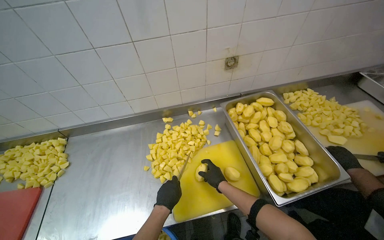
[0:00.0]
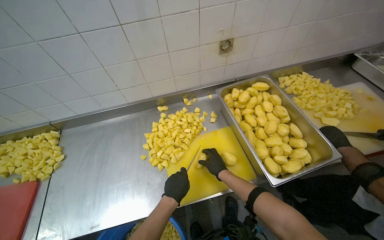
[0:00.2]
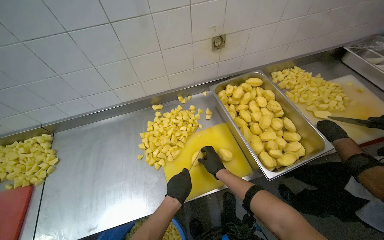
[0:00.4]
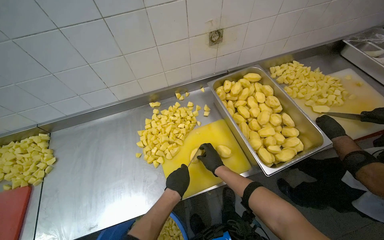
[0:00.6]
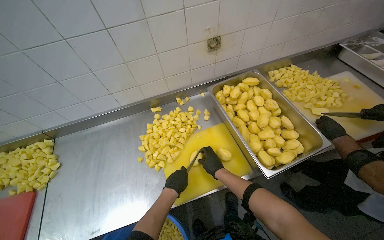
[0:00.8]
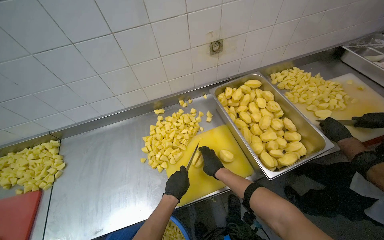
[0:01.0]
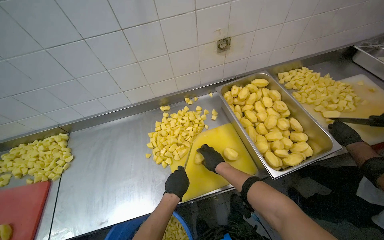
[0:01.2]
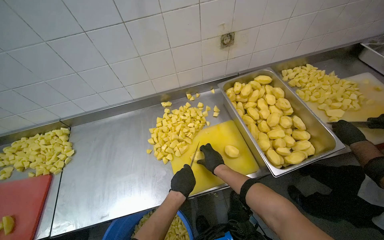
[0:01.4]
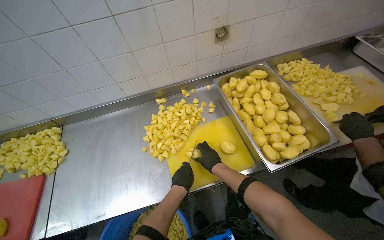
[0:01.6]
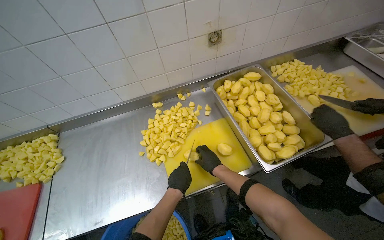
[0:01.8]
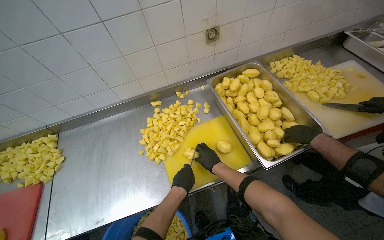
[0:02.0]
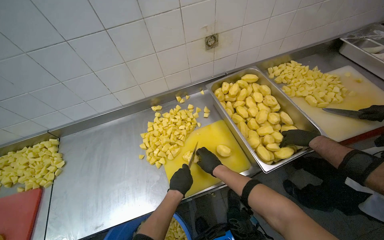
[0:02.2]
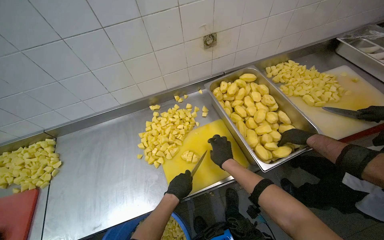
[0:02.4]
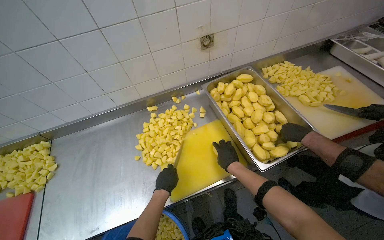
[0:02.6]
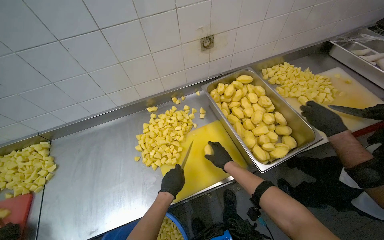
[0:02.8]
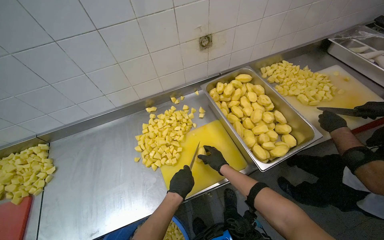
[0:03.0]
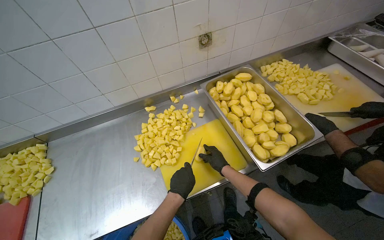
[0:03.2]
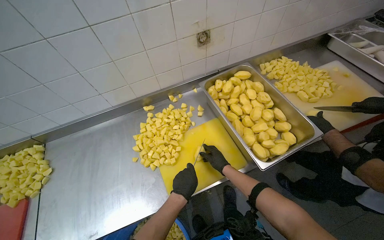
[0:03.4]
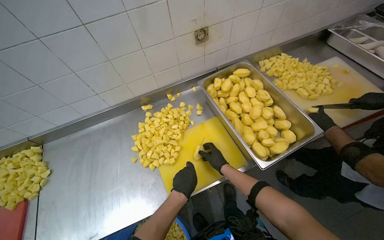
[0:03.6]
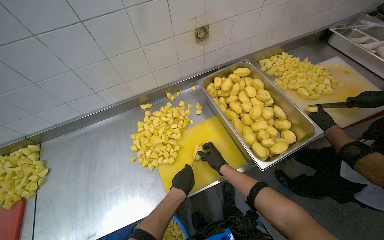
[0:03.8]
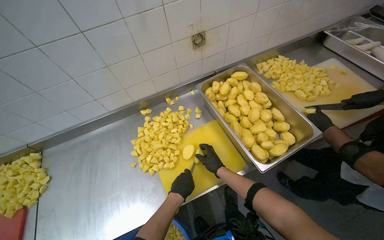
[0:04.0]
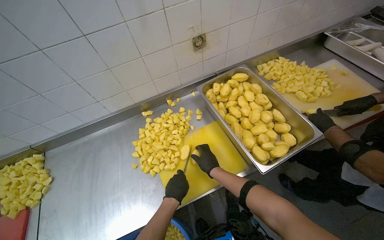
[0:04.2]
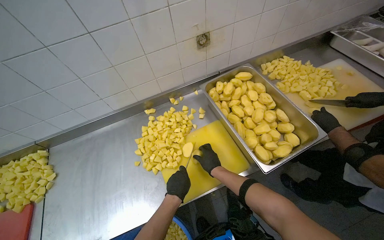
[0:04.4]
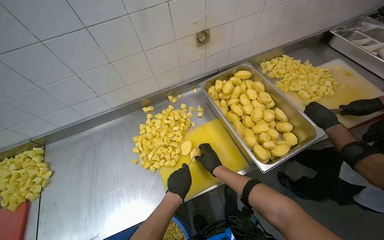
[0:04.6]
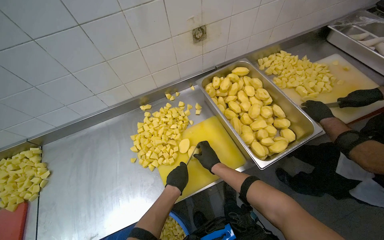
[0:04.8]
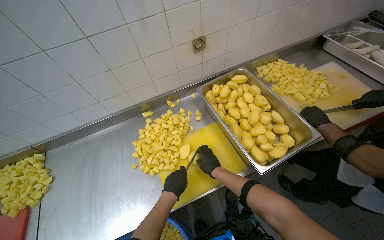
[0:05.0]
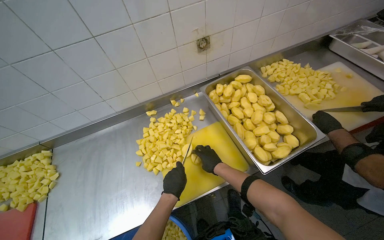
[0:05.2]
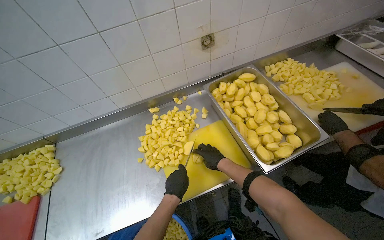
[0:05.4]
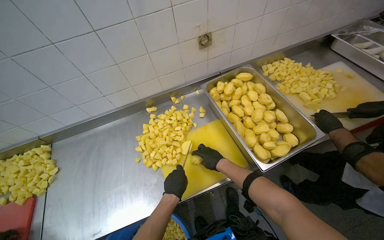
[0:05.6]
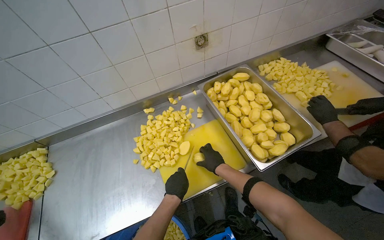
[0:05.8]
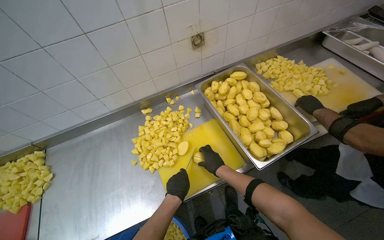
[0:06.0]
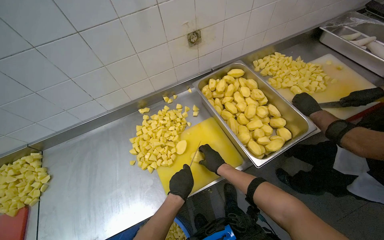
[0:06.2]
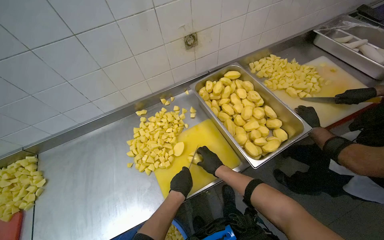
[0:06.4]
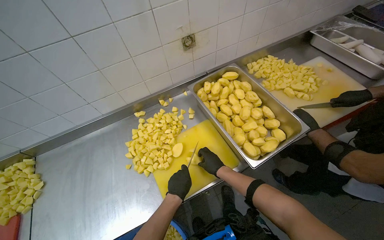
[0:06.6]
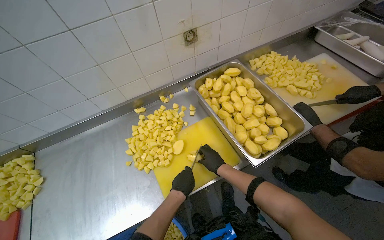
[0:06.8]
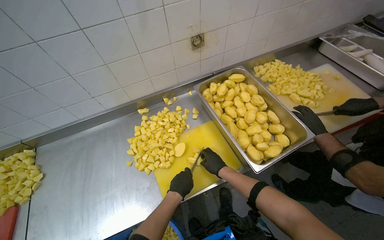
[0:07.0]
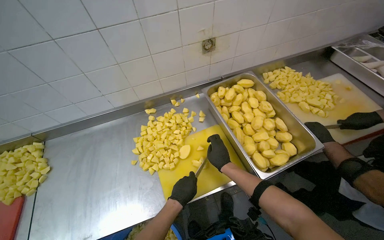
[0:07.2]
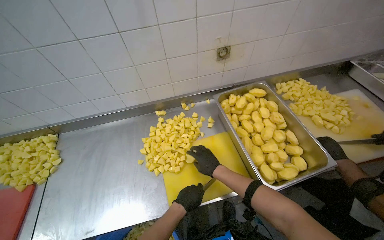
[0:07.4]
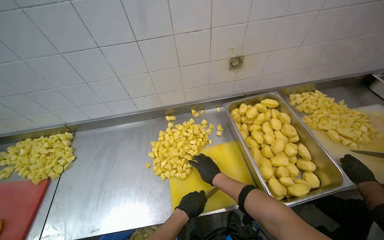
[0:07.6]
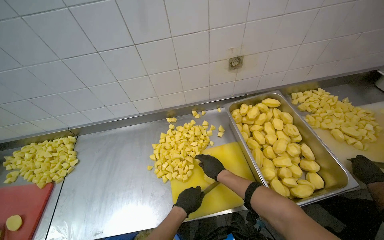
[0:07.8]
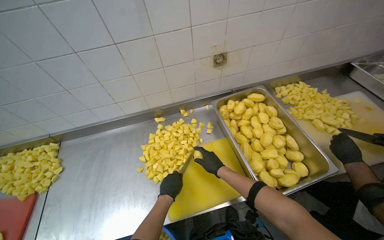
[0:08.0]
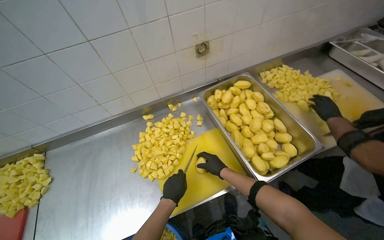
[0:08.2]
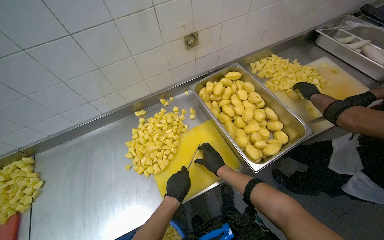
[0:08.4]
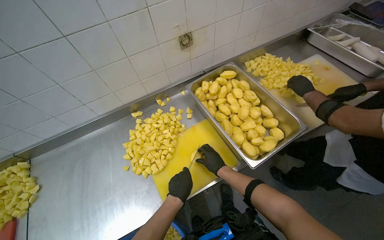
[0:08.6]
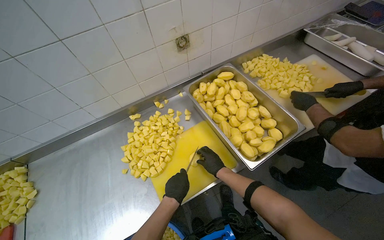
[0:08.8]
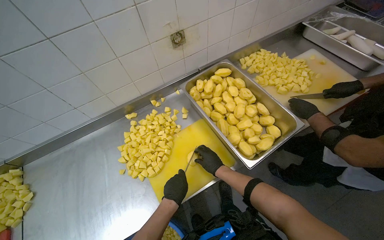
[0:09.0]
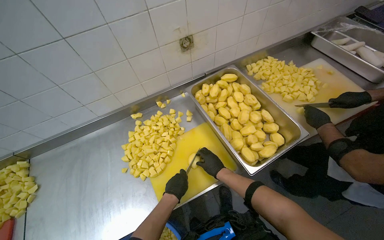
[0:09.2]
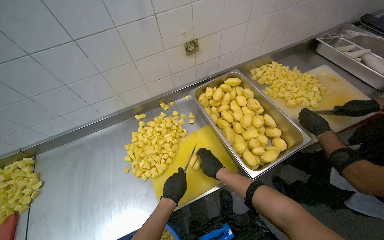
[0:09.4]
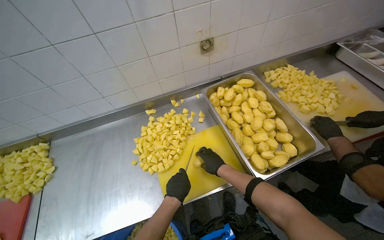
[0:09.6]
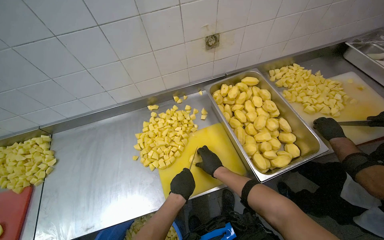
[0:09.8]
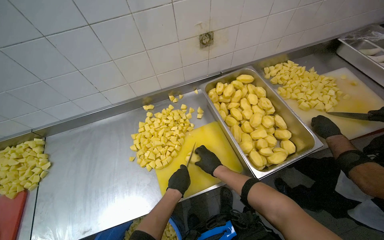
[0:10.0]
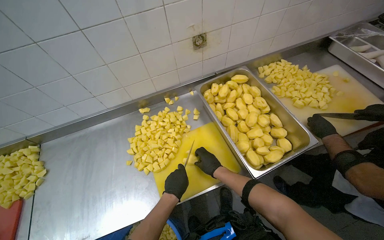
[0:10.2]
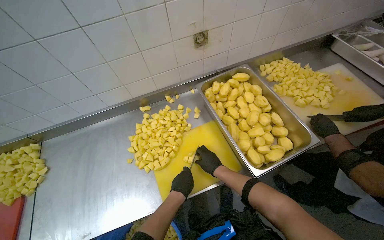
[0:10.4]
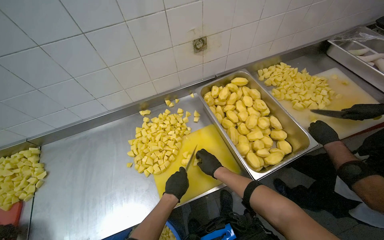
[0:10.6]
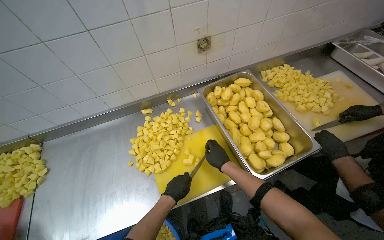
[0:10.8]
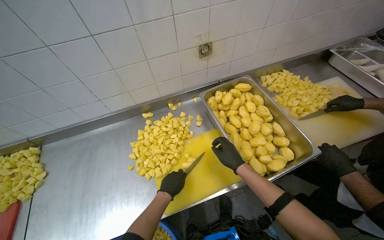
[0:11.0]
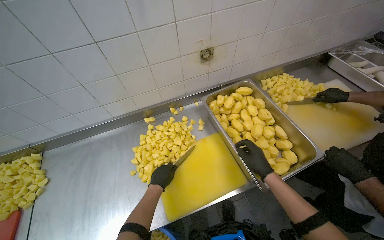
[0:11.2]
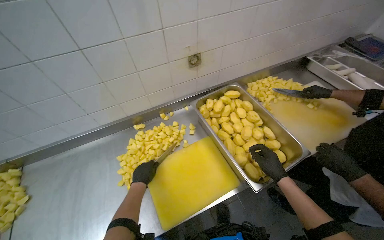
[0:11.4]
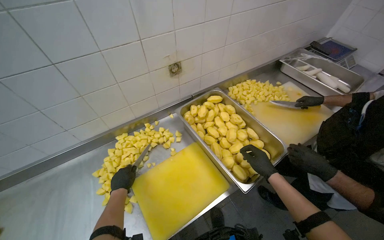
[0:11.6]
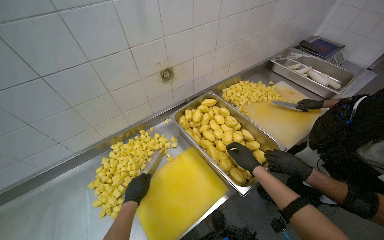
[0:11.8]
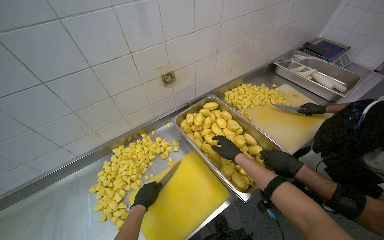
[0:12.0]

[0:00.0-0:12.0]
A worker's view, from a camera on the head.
Job: preparing food.
The whole recording: Cutting peeled potatoes into cubes. The worker continues cutting peeled potatoes into cubes on a yellow cutting board.
0:03.0 to 0:06.0: The hands are busy where they are.
0:06.0 to 0:07.6: The hands stay close to where they were, moving slightly.
0:09.0 to 0:10.4: The hands make small movements and keep their place.
0:10.4 to 0:12.0: The right hand shifts about 20 cm to the right and up the picture. Meanwhile the left hand goes about 10 cm to the left.

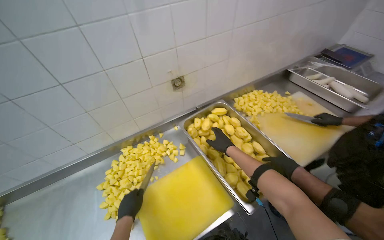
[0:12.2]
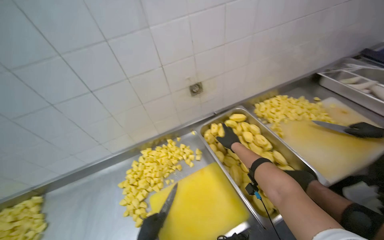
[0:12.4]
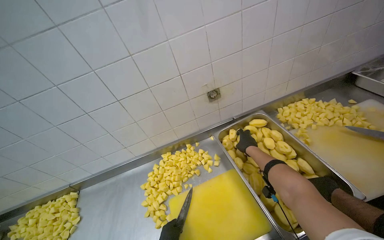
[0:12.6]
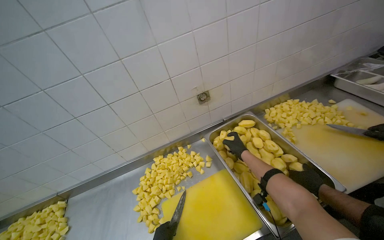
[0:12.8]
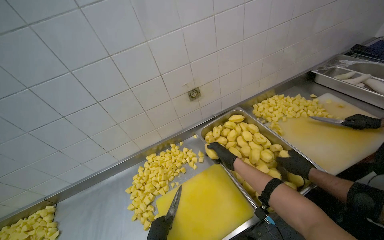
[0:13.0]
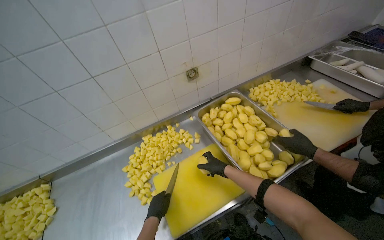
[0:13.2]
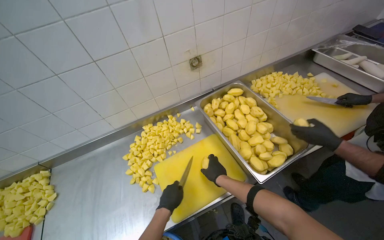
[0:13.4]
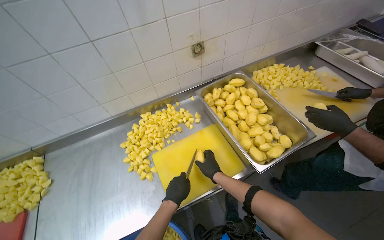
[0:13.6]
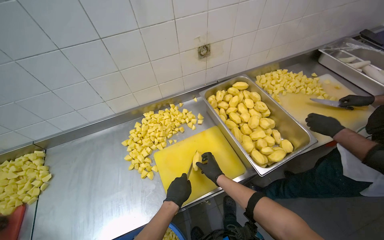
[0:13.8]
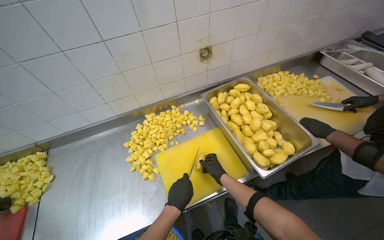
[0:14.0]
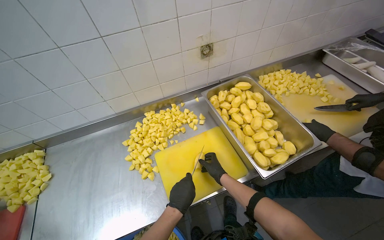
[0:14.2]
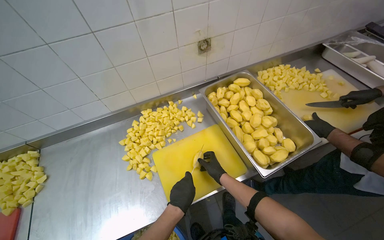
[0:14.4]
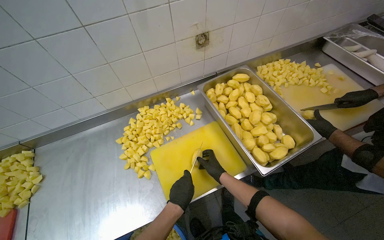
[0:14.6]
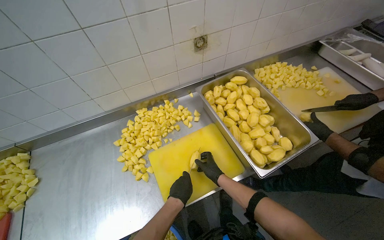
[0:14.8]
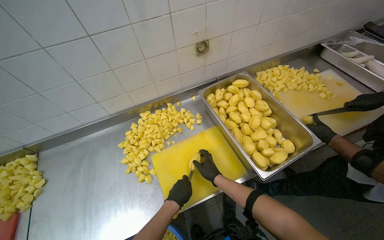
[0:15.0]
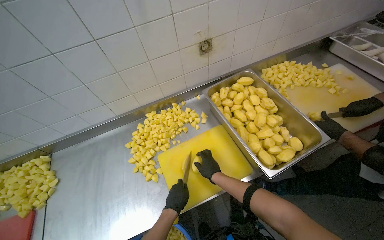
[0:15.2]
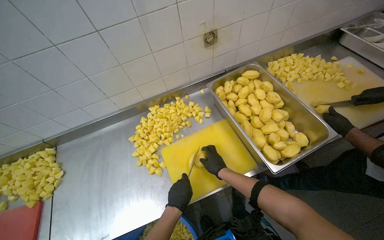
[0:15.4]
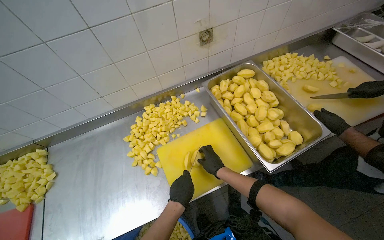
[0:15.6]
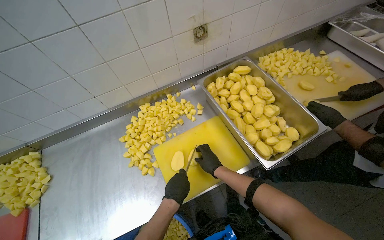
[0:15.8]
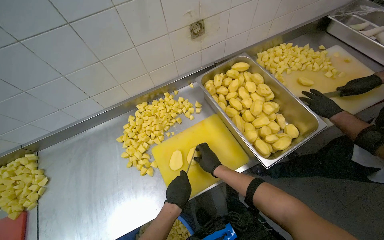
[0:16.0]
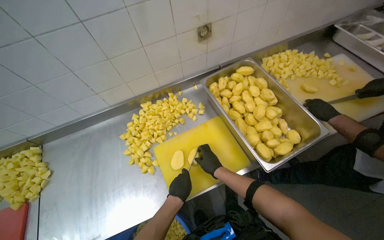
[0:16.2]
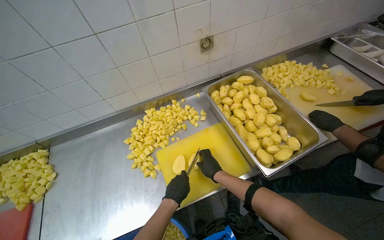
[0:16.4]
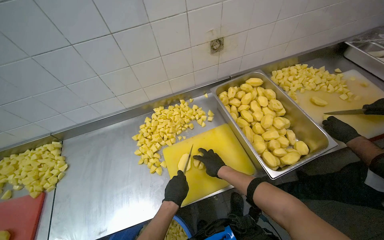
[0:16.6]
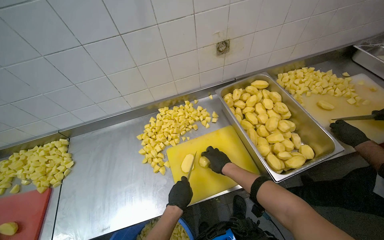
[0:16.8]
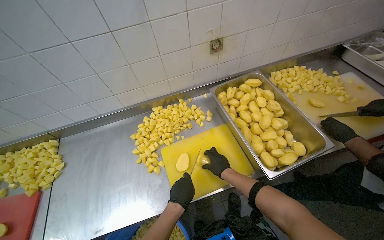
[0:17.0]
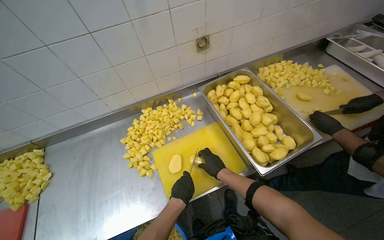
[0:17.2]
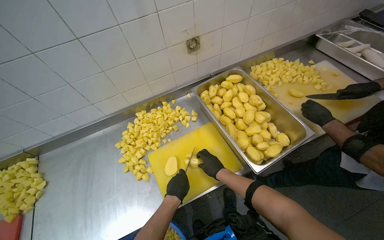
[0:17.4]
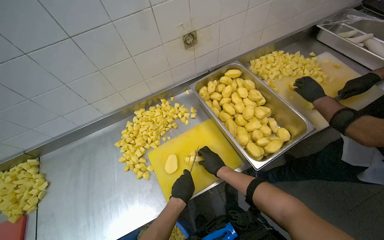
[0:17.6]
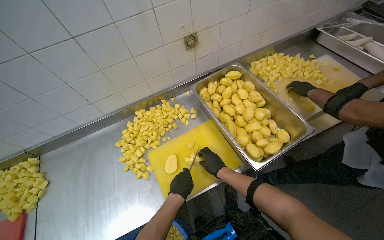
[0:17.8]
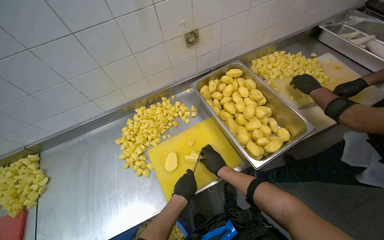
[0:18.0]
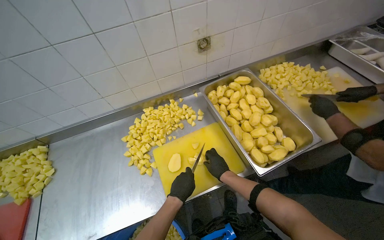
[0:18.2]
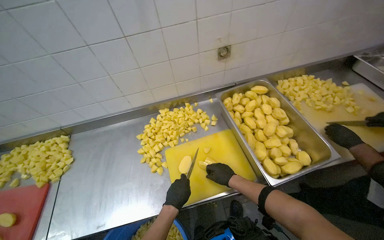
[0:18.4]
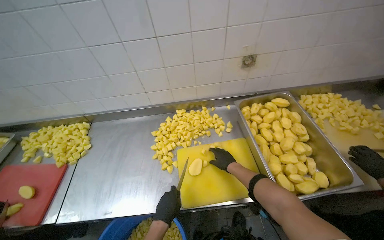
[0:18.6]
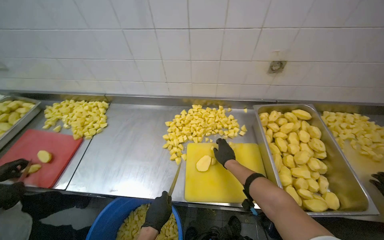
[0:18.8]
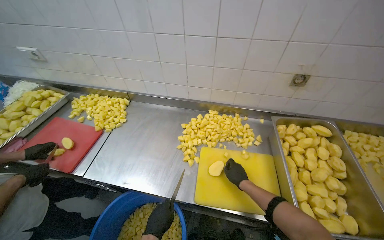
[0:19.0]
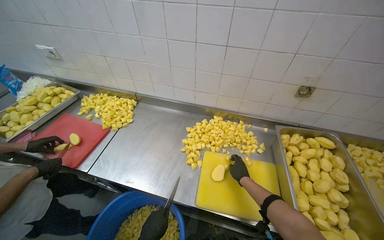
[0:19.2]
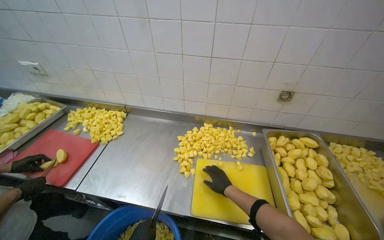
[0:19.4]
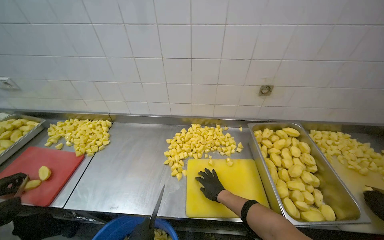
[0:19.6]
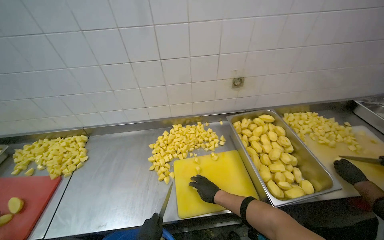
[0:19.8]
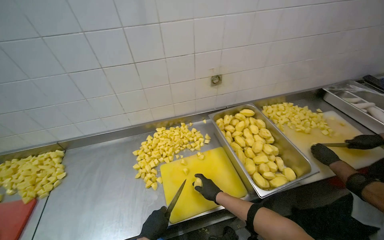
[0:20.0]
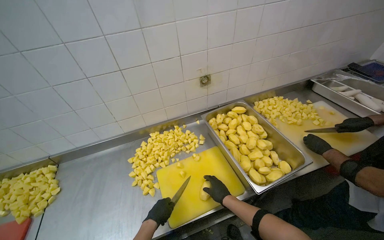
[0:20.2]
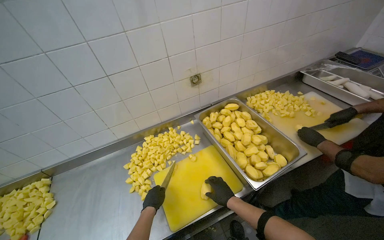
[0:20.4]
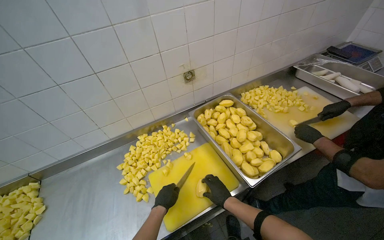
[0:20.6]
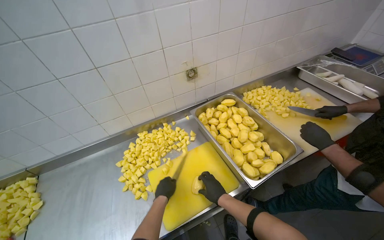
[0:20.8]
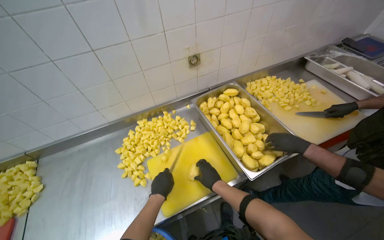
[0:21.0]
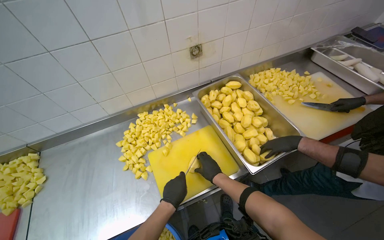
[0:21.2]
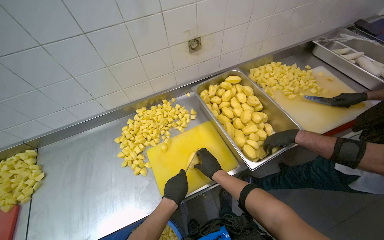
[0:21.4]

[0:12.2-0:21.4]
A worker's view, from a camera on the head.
Job: preparing food.
The whole recording: Cutting peeled potatoes into cubes. The worker continues cutting peeled potatoes into cubes on a yellow cutting board.
0:12.2 to 0:13.8: The right hand travels down the picture by about 25 cm.
0:13.8 to 0:18.4: The hands are busy where they are.
0:19.8 to 0:21.4: The head rotates about 15 degrees to the right.
